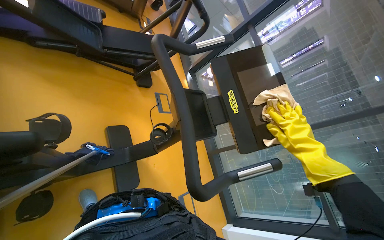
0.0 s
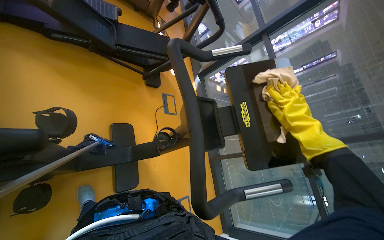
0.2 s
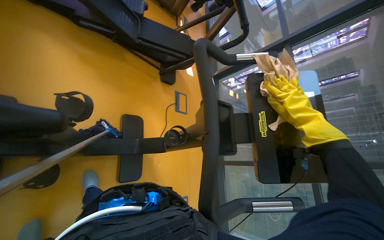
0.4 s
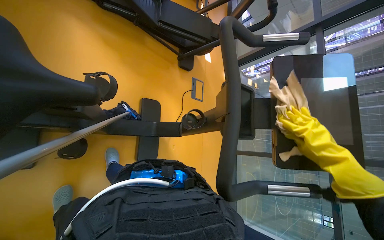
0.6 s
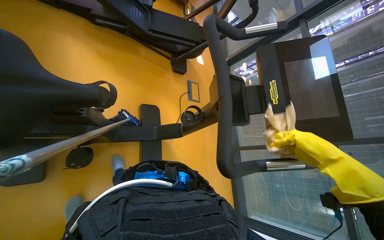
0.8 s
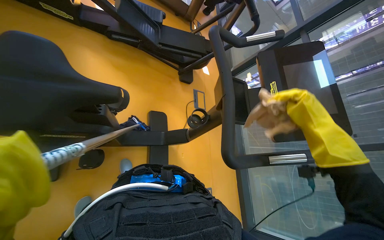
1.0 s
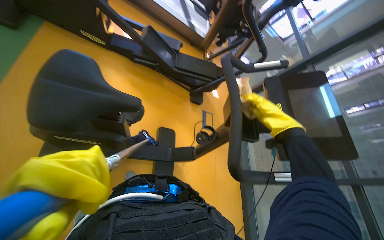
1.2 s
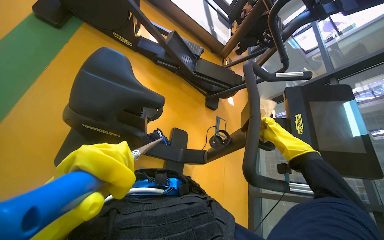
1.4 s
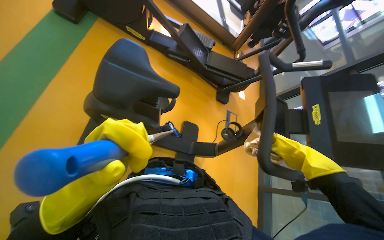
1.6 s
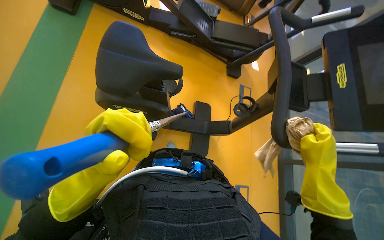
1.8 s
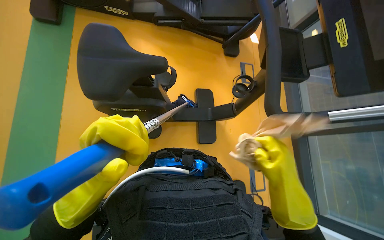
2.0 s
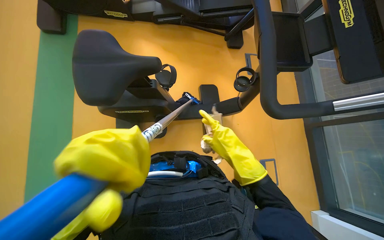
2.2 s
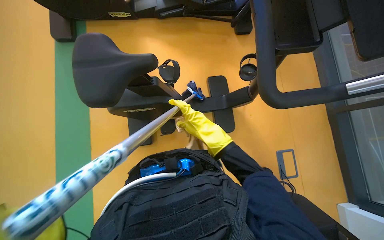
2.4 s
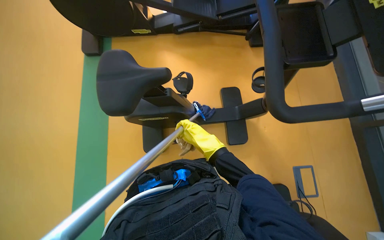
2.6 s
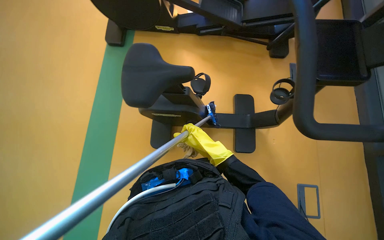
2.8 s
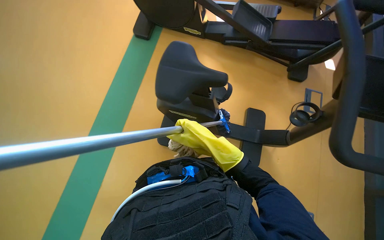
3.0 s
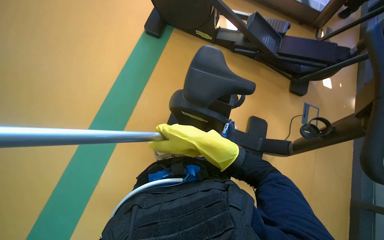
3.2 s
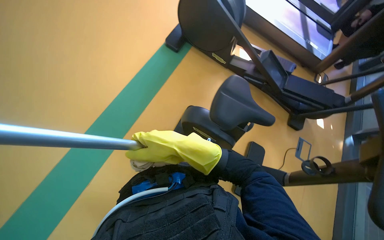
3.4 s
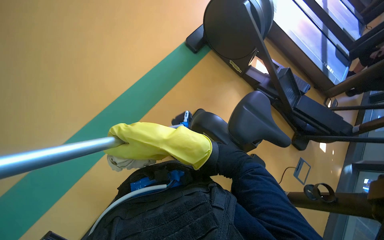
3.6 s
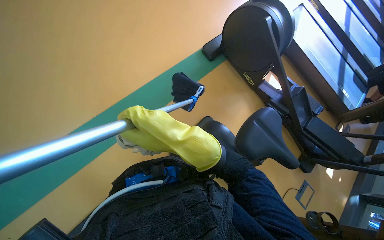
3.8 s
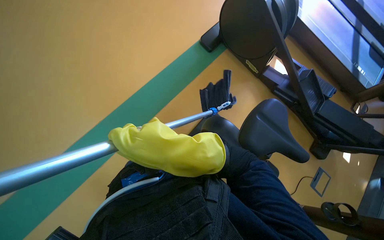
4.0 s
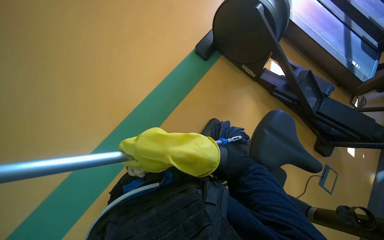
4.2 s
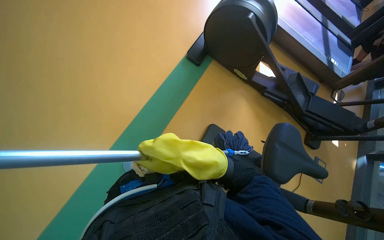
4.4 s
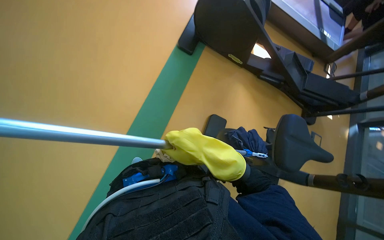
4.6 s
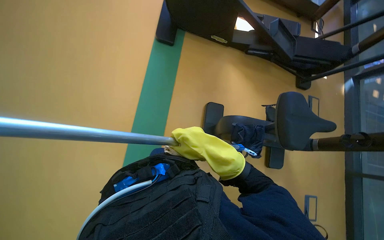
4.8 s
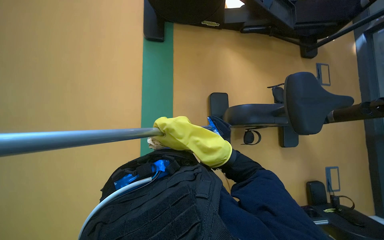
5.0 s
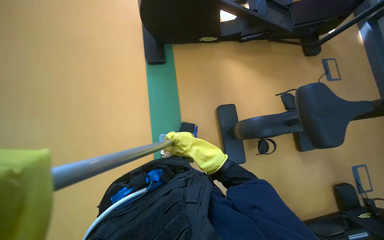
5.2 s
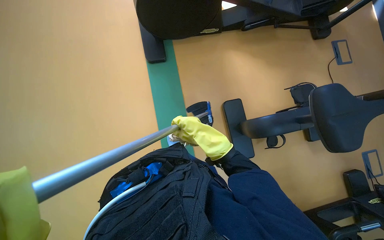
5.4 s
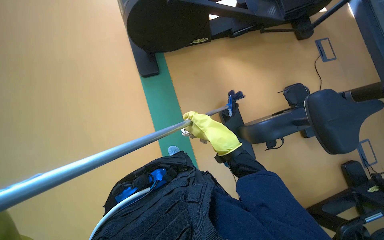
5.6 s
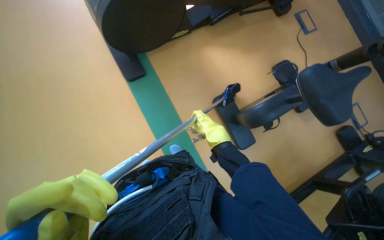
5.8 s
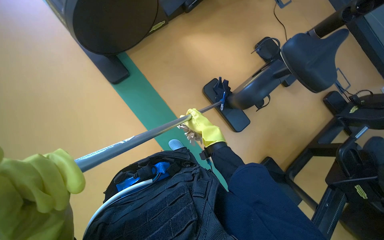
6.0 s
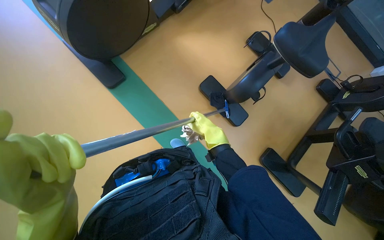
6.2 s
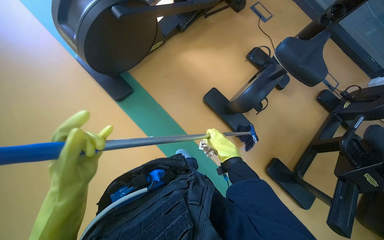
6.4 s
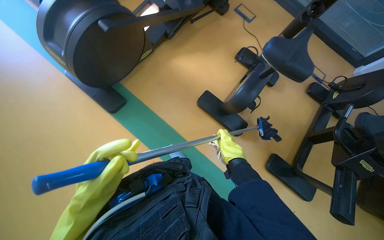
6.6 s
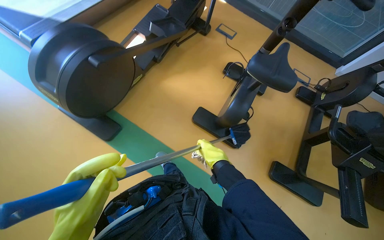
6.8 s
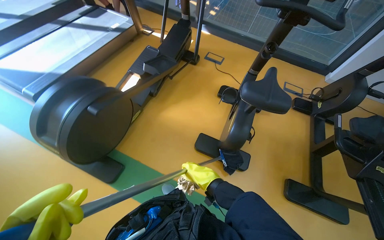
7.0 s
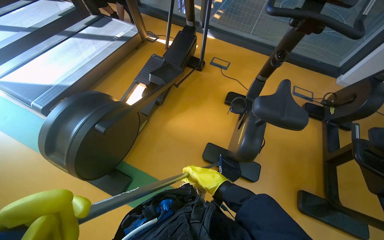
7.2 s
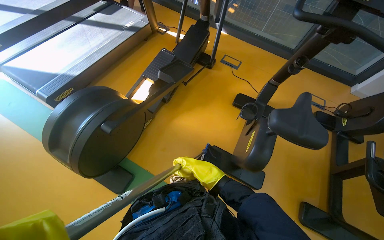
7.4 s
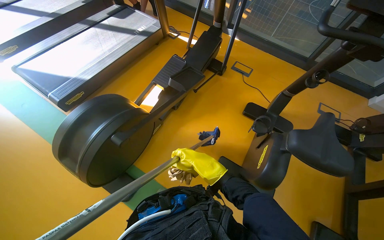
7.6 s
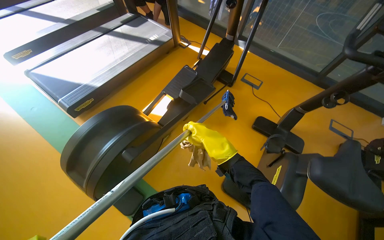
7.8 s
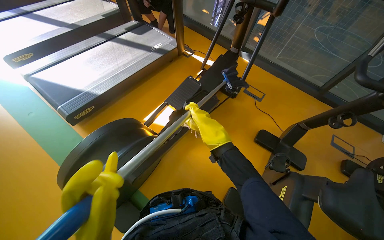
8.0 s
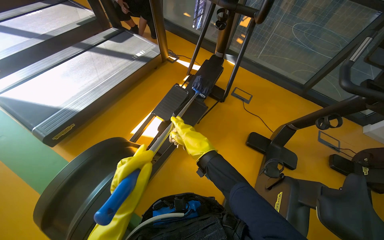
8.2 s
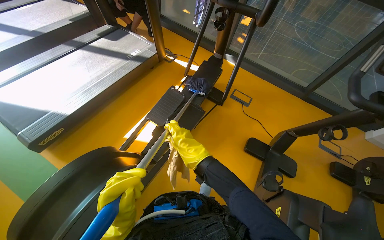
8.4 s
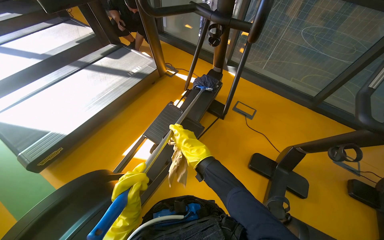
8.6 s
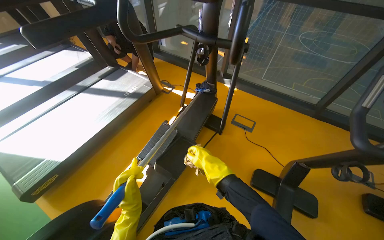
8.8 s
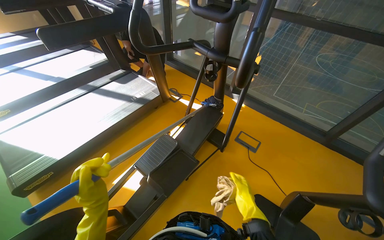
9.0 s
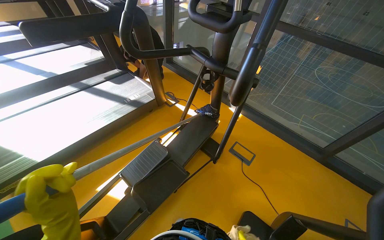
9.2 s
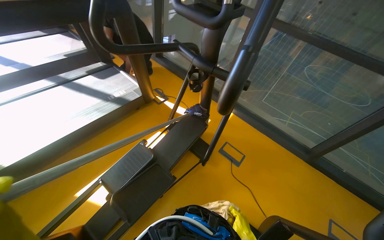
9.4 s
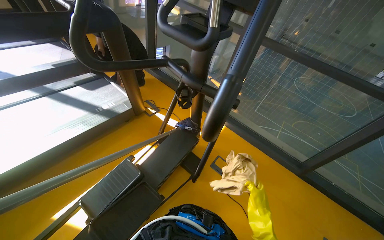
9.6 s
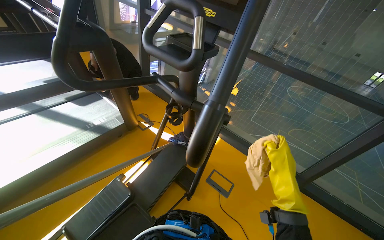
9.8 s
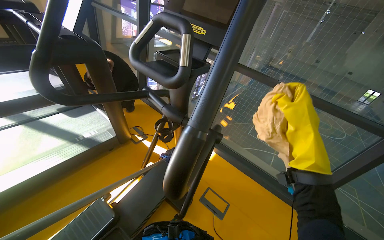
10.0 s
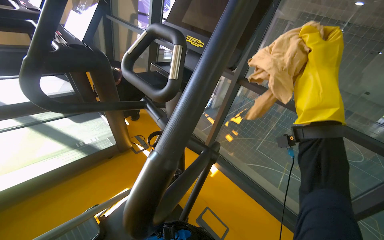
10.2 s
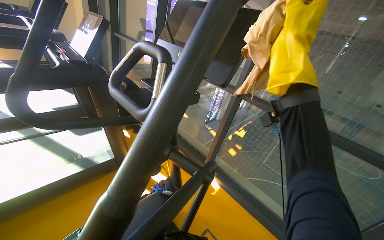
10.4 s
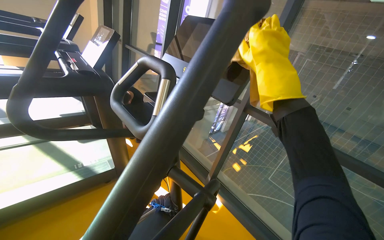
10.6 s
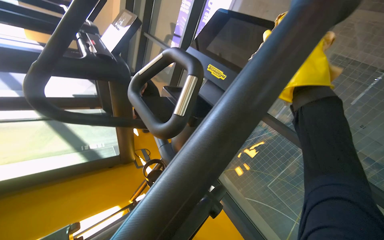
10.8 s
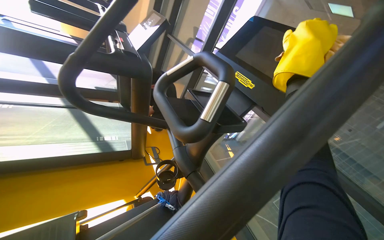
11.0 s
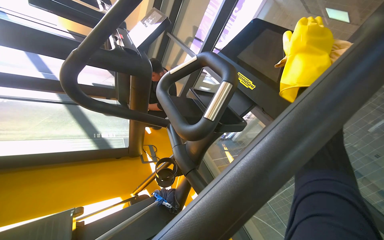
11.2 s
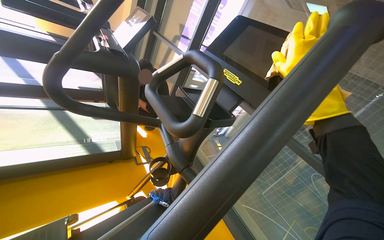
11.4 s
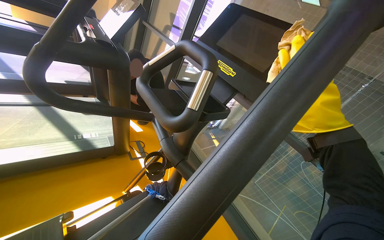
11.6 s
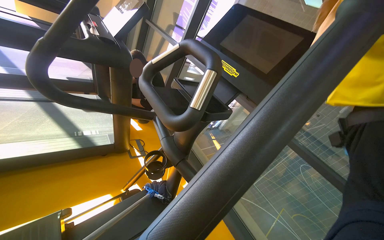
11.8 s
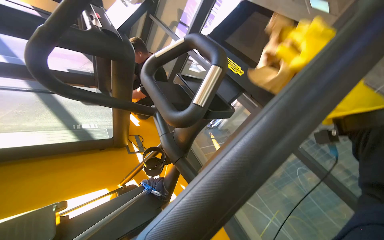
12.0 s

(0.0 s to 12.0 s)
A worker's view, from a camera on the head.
Job: wiping surfaces.
The whole recording: Cleaning gym equipment. The worker cleans various gym machines, including a stair climber and stationary bikes, using a long-handled tool and a cloth.
0.0 s - 1.6 s: The wearer looks roughly 30 degrees further to the left.
1.6 s - 3.0 s: The camera sweeps to the left, by roughly 30 degrees.
4.4 s - 6.0 s: The head travels some 50 cm. The view tilts approximately 25 degrees downward. The scene rotates counterclockwise by some 70 degrees.
6.0 s - 7.6 s: The camera pitches upward, by about 20 degrees.
7.6 s - 9.0 s: The head travels roughly 60 cm. The view tilts some 15 degrees upward.
9.0 s - 10.4 s: The camera is carried some 50 cm. The view tilts approximately 20 degrees upward.

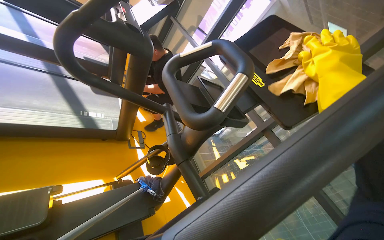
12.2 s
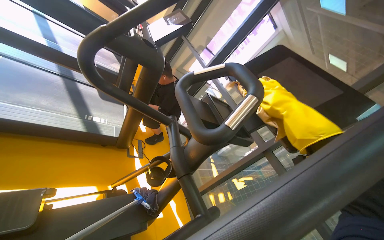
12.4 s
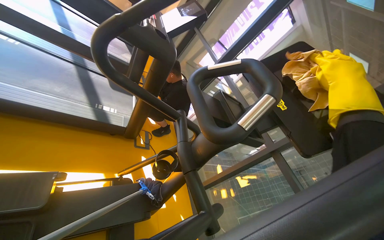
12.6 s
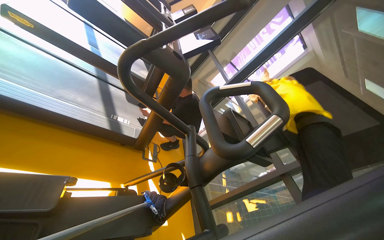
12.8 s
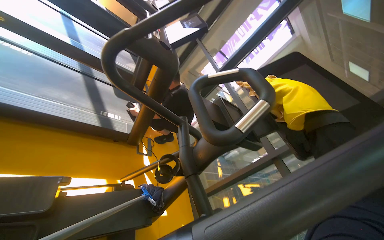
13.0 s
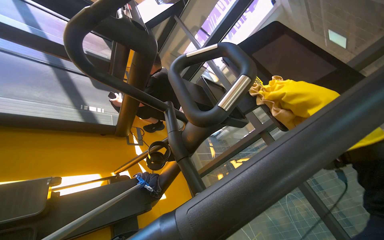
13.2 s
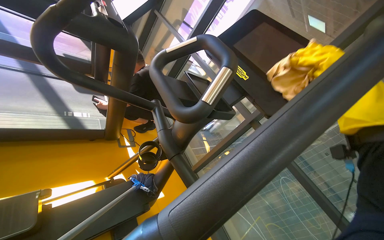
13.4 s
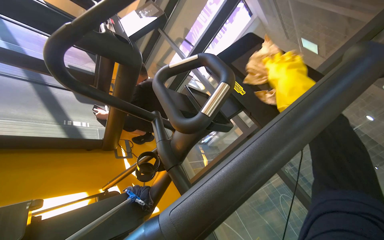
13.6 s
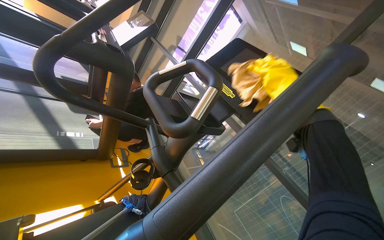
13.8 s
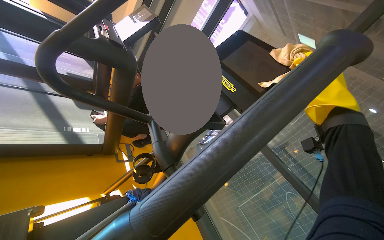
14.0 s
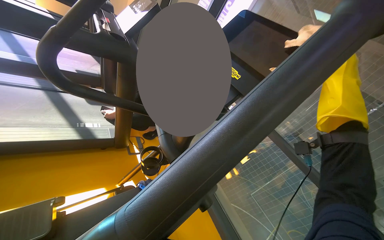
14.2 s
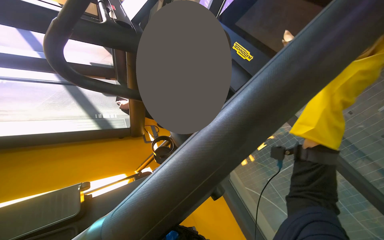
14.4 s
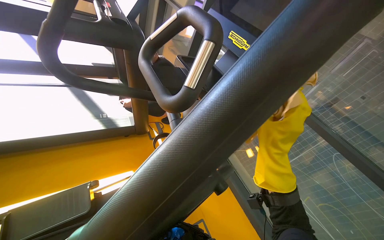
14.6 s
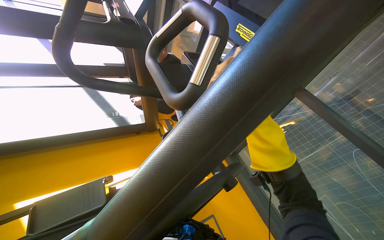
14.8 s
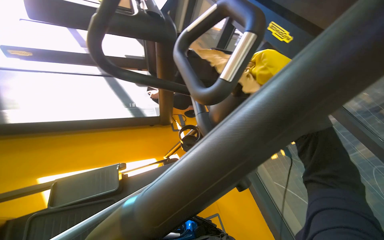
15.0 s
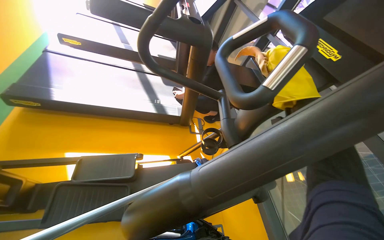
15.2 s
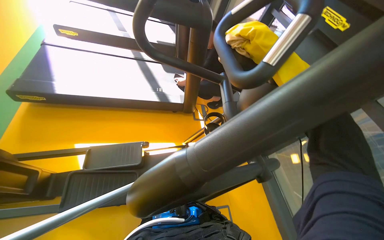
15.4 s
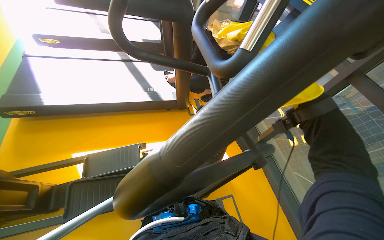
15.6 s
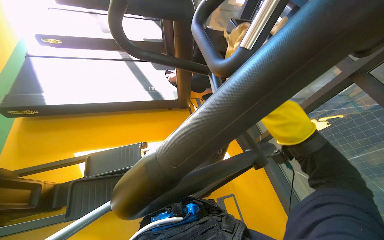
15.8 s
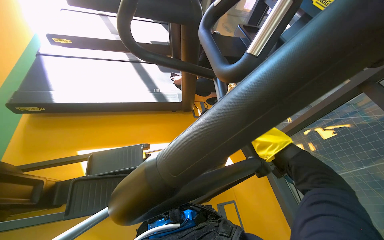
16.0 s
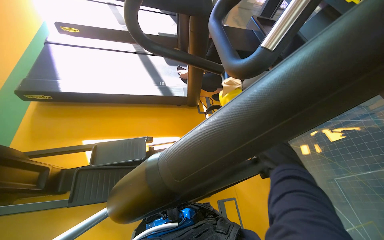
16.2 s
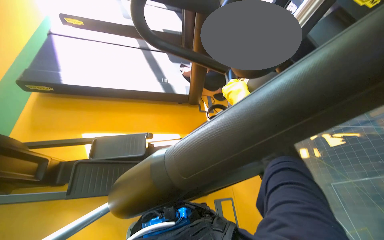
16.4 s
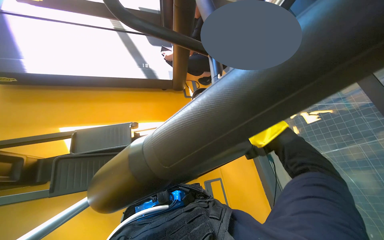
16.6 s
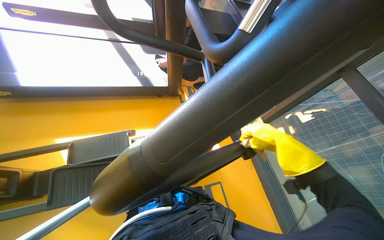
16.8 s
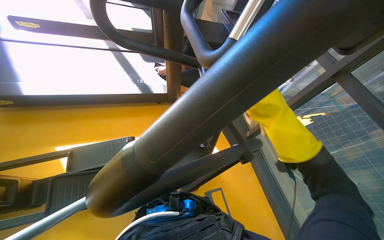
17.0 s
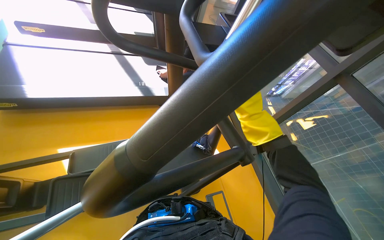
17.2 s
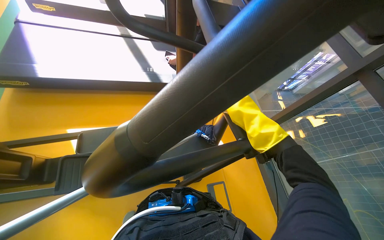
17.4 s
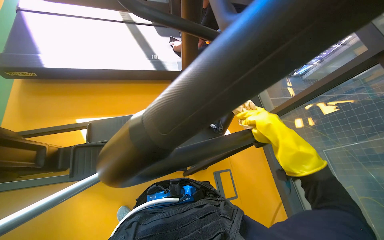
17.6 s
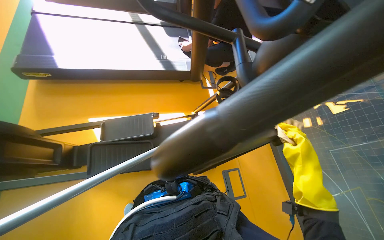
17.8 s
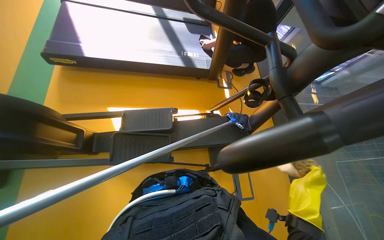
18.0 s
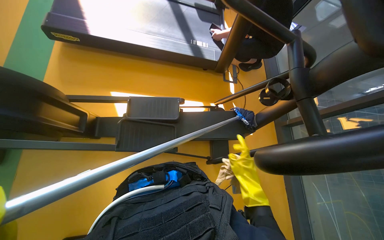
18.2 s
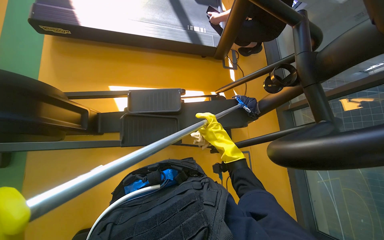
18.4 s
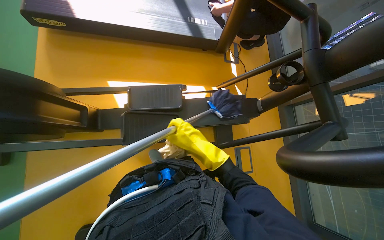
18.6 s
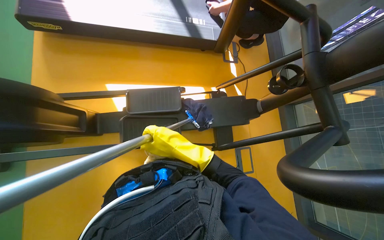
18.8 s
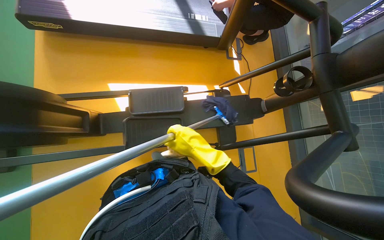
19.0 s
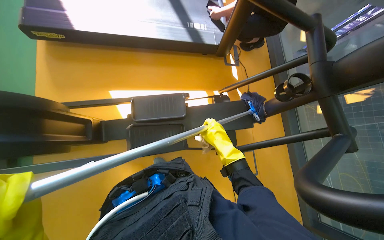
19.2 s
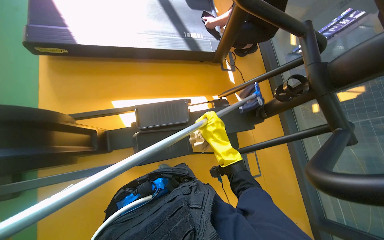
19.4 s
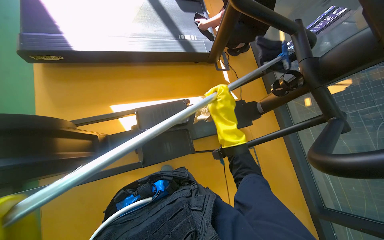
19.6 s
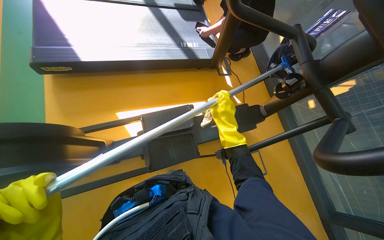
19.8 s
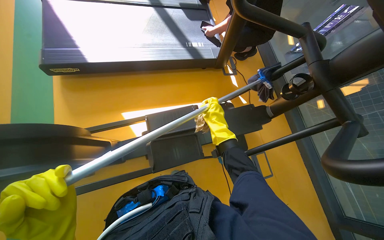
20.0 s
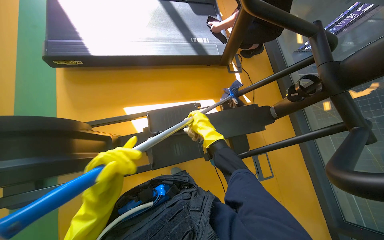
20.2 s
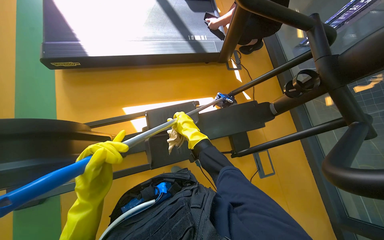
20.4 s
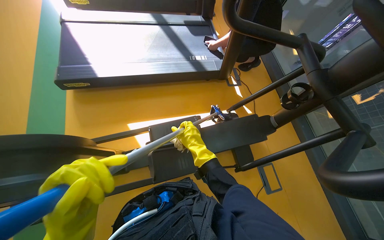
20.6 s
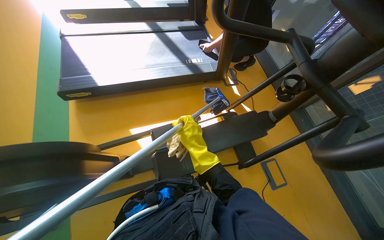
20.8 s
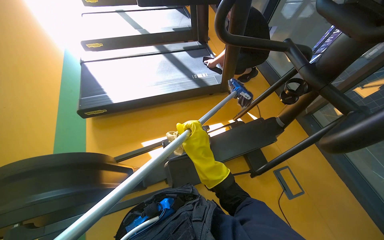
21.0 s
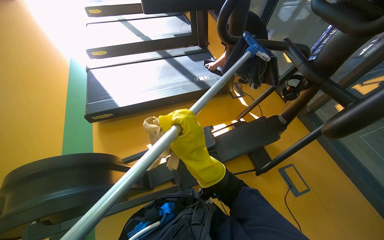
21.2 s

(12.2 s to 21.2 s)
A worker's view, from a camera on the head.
Job: wiping surfaces.
The whole recording: Cleaning gym equipment. The worker cleans various gym machines, including a stair climber and stationary bikes, using a long-handled tool and a cloth.
12.2 s - 13.8 s: The right hand moves nearer and farther over approximately 15 cm, changing direction 2 times.
13.8 s - 15.2 s: The camera is aimed approximately 30 degrees further to the left. The view tilts roughly 15 degrees downward.
15.2 s - 16.6 s: The view tips downward by roughly 15 degrees. The right hand shifts approximately 20 cm down the picture.
19.8 s - 21.2 s: The camera pitches upward, by about 15 degrees. The right hand goes some 25 cm nearer to the camera, to the left and down the picture.
